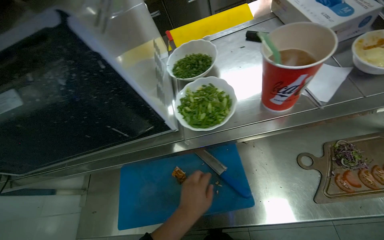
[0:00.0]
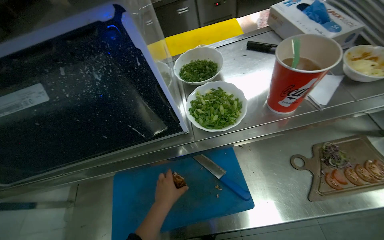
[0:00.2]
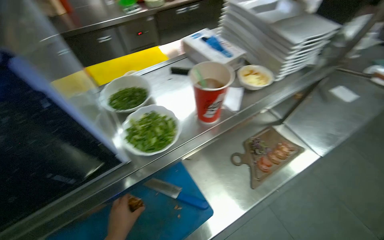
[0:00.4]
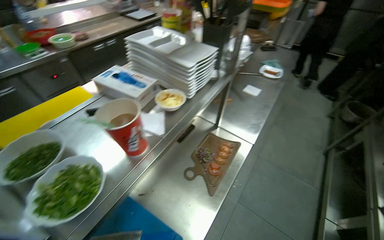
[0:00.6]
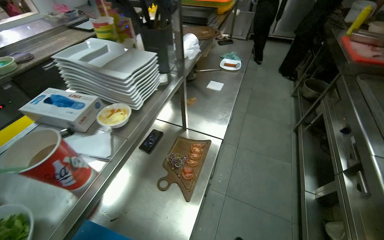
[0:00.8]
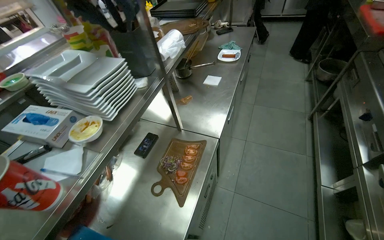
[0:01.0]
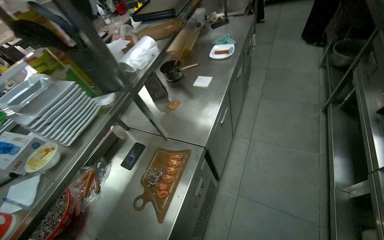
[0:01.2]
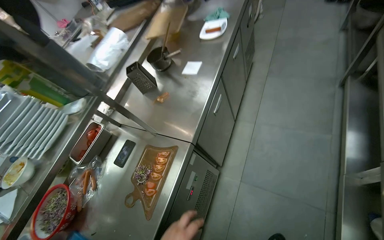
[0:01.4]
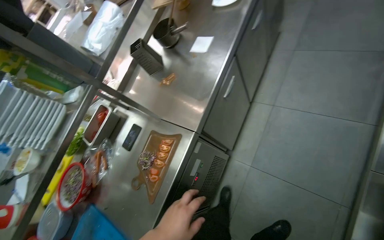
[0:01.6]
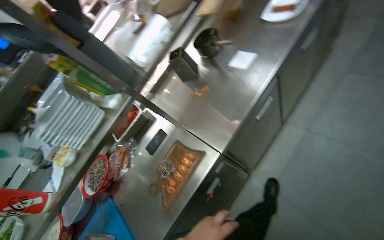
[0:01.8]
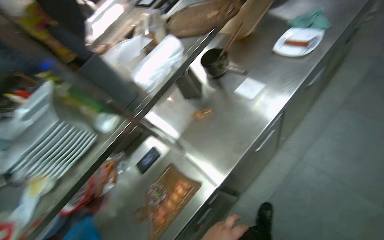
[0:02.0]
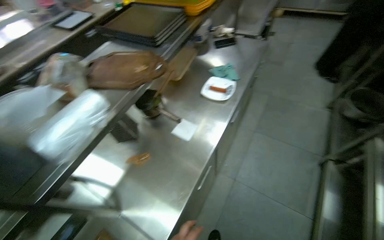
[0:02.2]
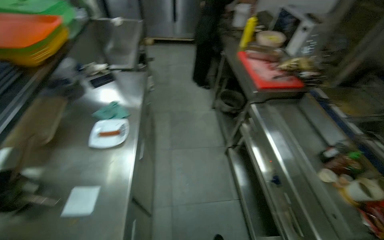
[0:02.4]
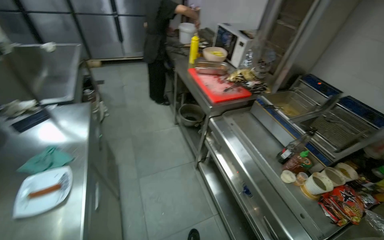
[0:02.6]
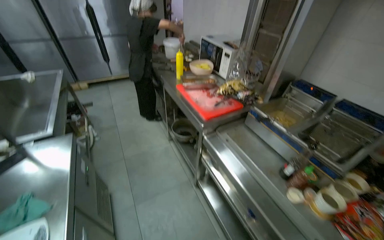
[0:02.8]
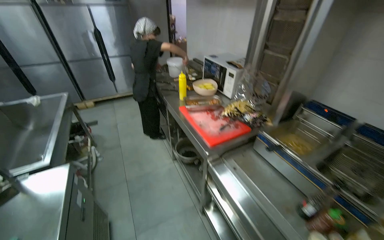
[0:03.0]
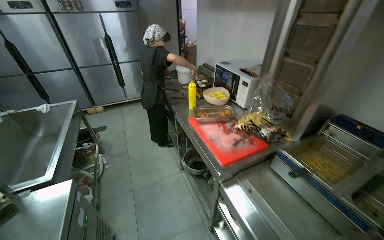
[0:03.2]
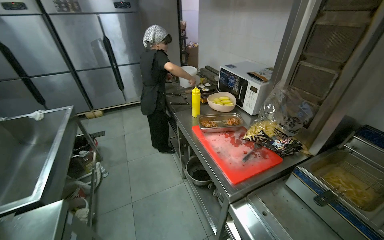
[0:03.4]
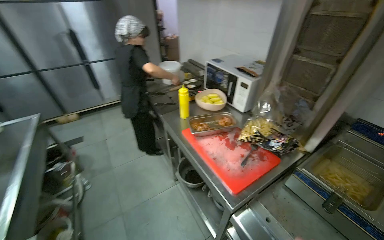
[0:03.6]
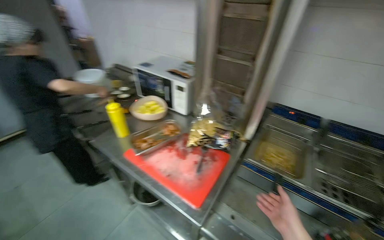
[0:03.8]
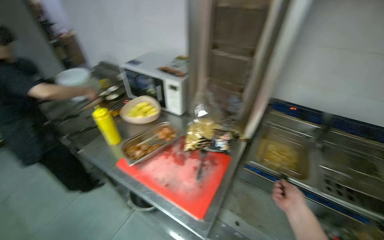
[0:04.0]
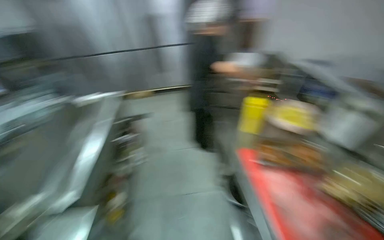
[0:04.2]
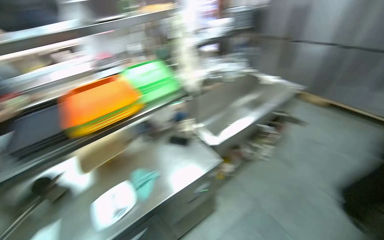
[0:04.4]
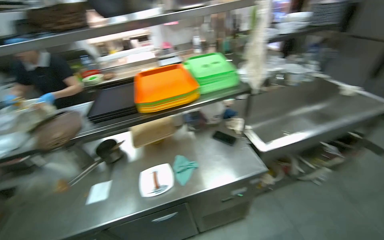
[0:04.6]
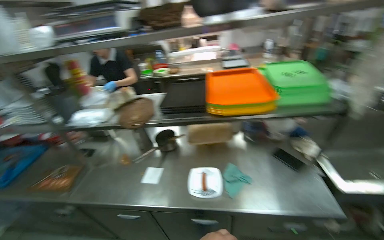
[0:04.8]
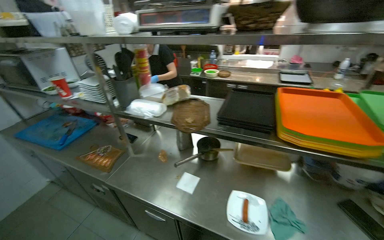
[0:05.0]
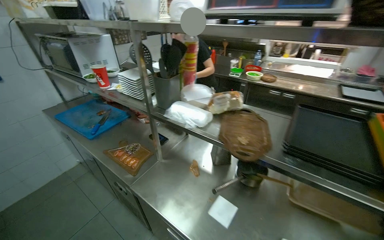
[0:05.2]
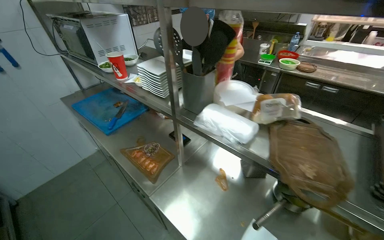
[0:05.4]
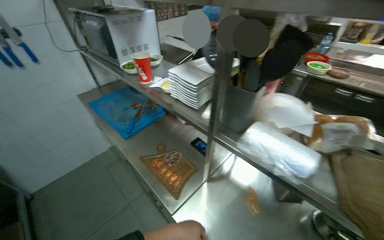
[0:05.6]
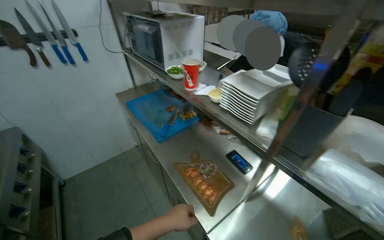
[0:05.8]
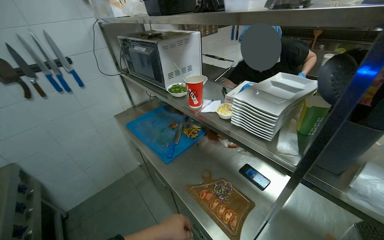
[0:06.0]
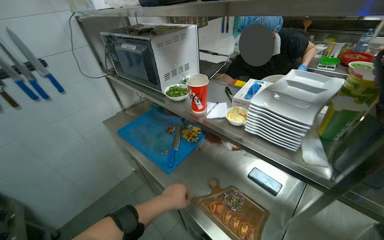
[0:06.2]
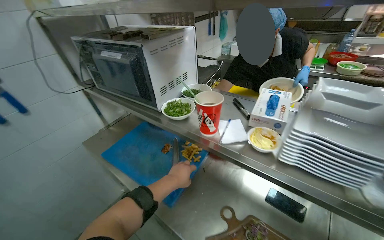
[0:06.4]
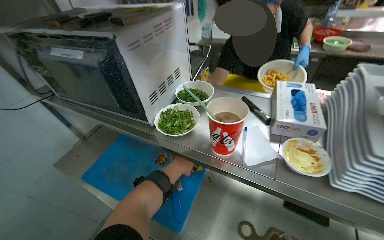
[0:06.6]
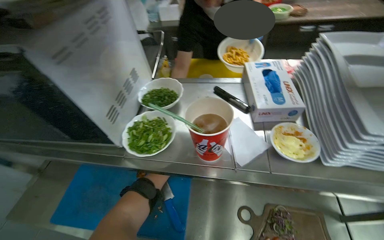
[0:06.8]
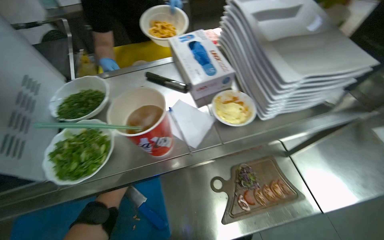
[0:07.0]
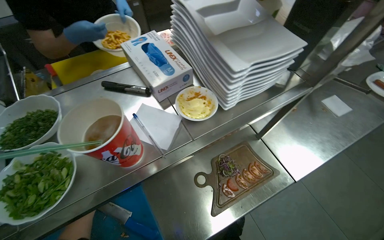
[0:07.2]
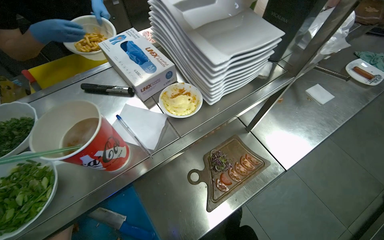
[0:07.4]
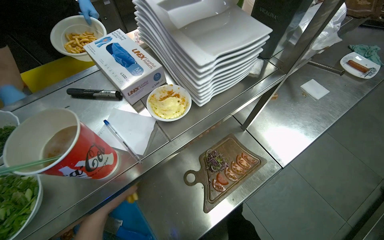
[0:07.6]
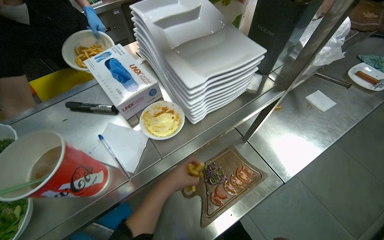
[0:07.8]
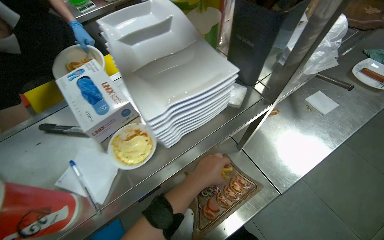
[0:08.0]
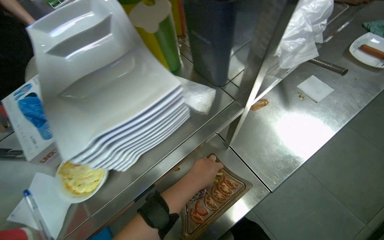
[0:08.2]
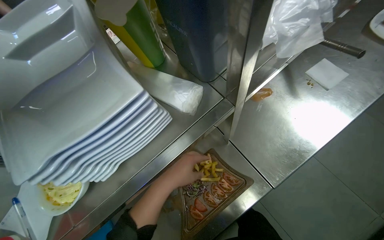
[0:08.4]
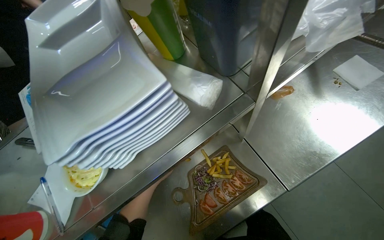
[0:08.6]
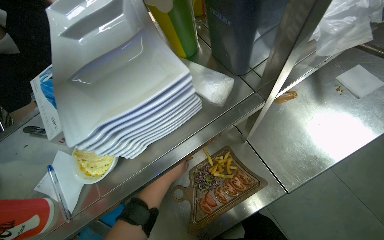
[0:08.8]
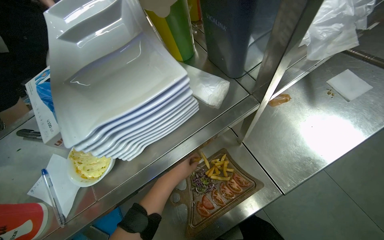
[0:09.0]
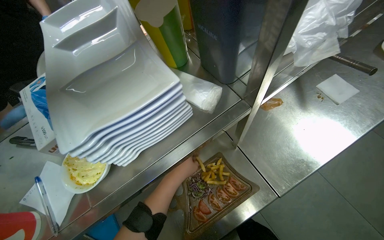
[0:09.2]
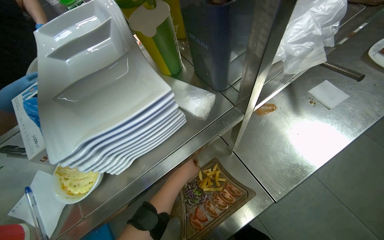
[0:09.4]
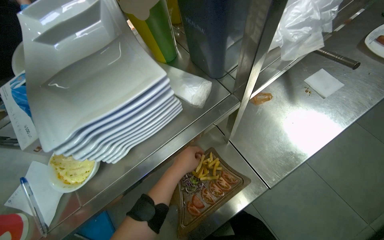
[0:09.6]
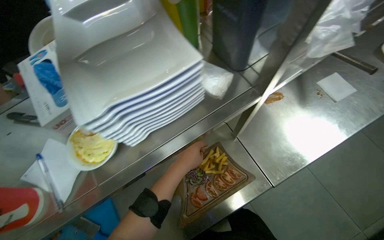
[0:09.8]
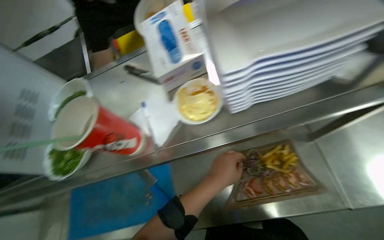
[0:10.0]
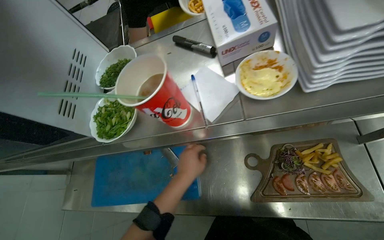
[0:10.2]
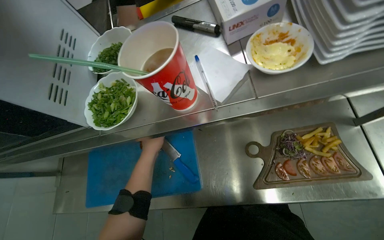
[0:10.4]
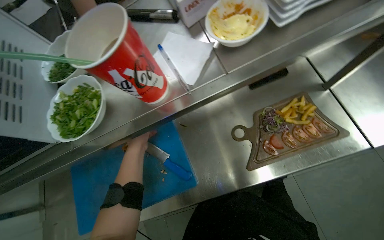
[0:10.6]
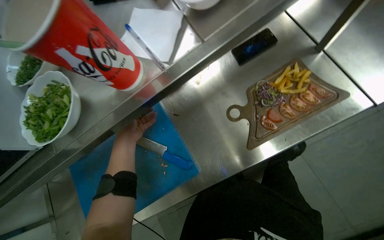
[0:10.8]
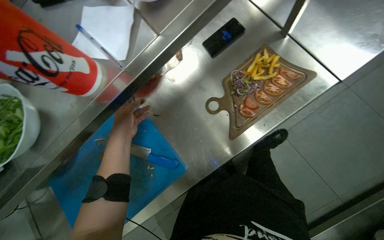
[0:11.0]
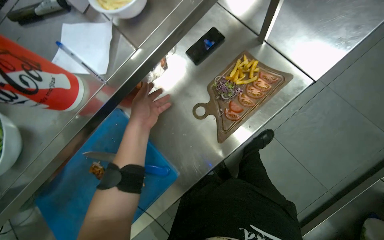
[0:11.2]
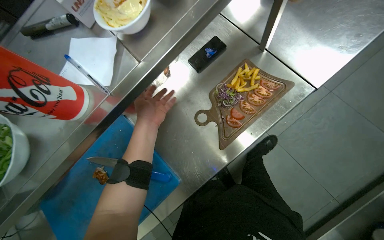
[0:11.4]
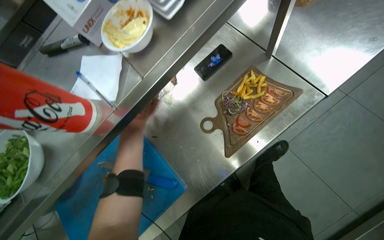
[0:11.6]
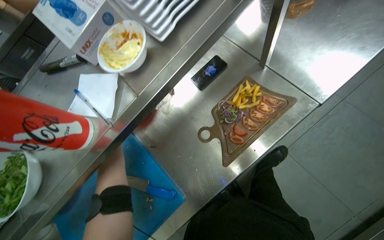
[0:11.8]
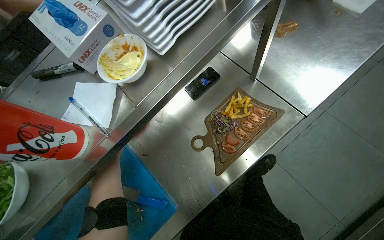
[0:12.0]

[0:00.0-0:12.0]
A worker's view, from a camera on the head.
Job: cooking food.
The whole recording: Cooking vegetables in pan. The worker stirs and adds sauce to vegetables cooking in a pan on the stove.
0:00.0 to 0:01.6: The camera is carried some 70 cm. The head turns to the right by some 60 degrees.
0:01.6 to 0:03.0: The camera is carried some 70 cm. The head rotates approximately 65 degrees to the right. The wearer looks about 25 degrees further upward.
0:03.0 to 0:04.4: The wearer moves roughly 50 cm. The head rotates some 55 degrees to the left.
0:04.4 to 0:06.0: The wearer moves approximately 1 m. The head turns to the left by some 80 degrees.
0:06.0 to 0:07.6: The head travels about 50 cm. The head turns to the right by roughly 85 degrees. The view tilts some 20 degrees downward.
0:09.0 to 0:10.4: The head turns to the left by about 25 degrees.
0:10.4 to 0:12.0: The scene turns some 35 degrees counterclockwise in the picture.

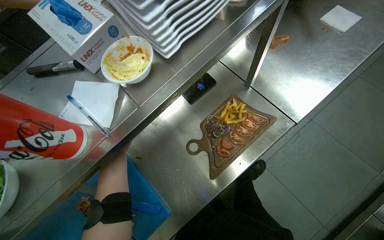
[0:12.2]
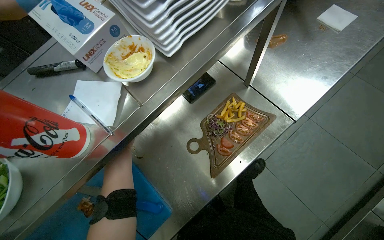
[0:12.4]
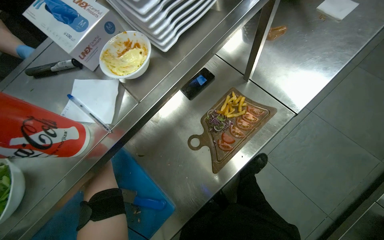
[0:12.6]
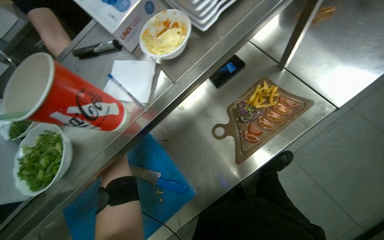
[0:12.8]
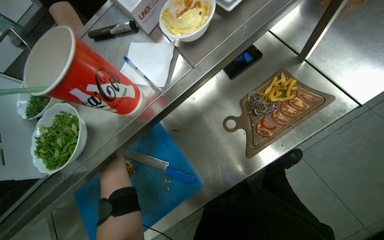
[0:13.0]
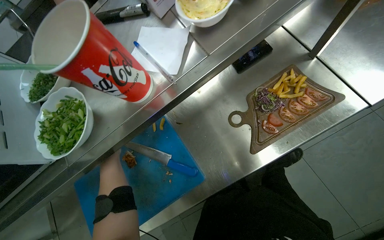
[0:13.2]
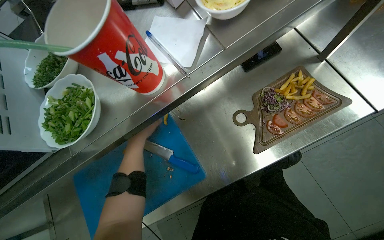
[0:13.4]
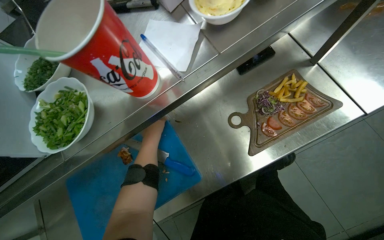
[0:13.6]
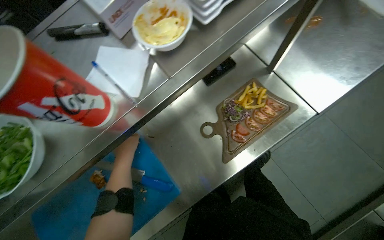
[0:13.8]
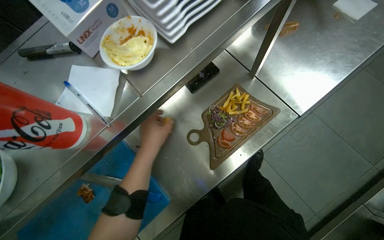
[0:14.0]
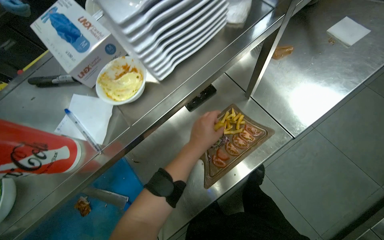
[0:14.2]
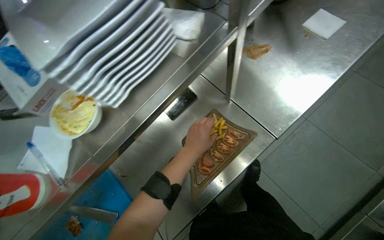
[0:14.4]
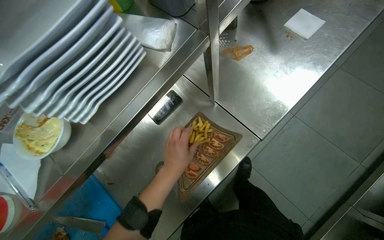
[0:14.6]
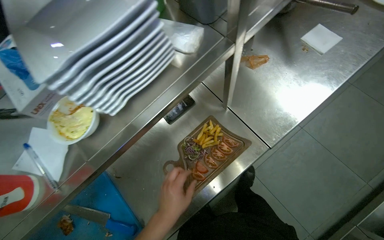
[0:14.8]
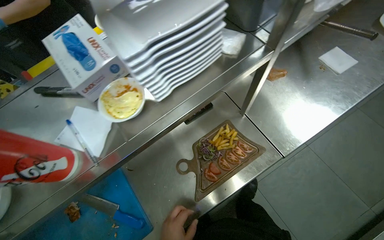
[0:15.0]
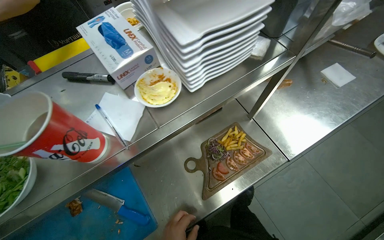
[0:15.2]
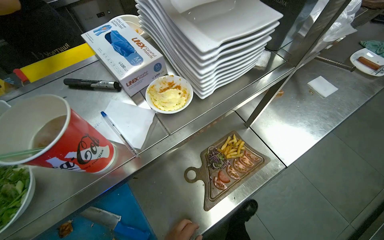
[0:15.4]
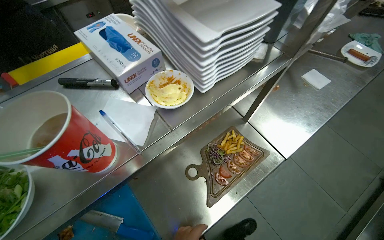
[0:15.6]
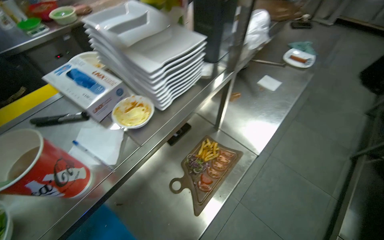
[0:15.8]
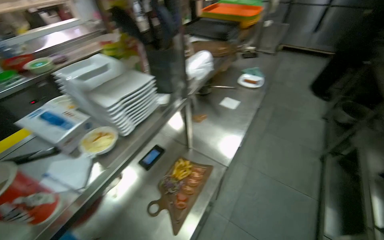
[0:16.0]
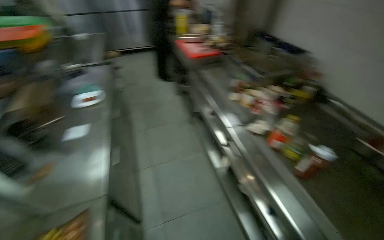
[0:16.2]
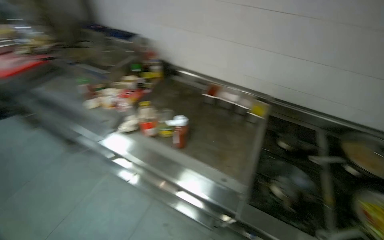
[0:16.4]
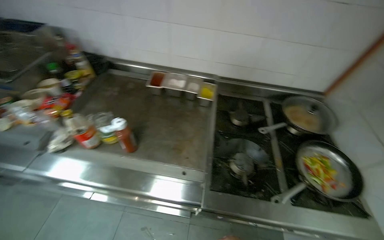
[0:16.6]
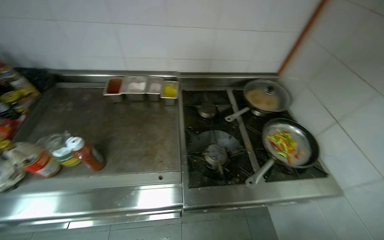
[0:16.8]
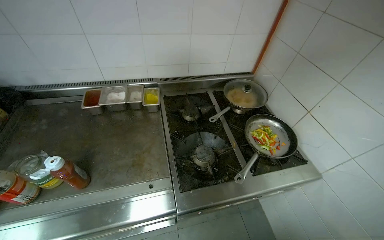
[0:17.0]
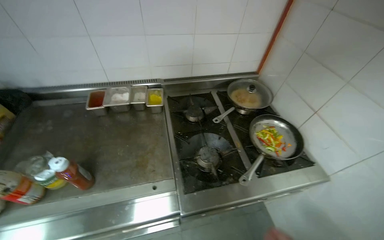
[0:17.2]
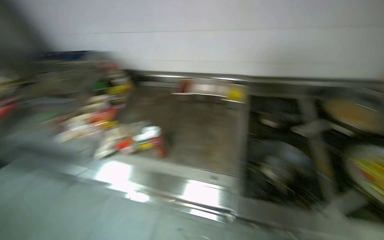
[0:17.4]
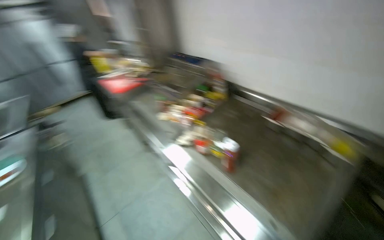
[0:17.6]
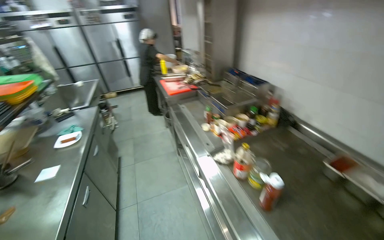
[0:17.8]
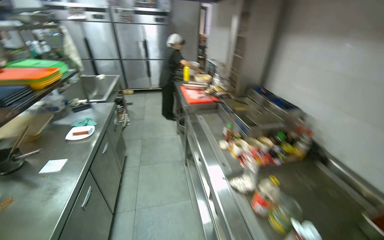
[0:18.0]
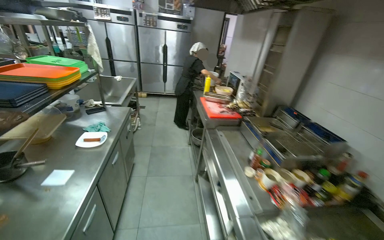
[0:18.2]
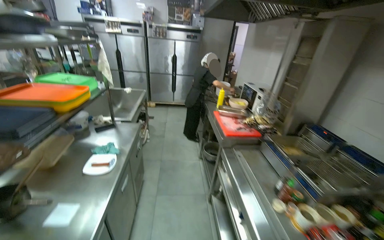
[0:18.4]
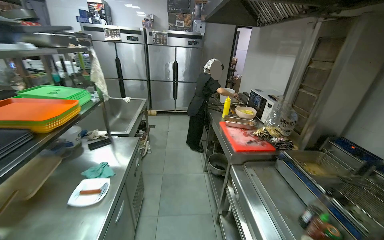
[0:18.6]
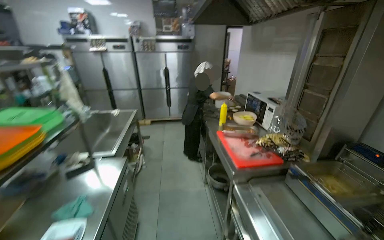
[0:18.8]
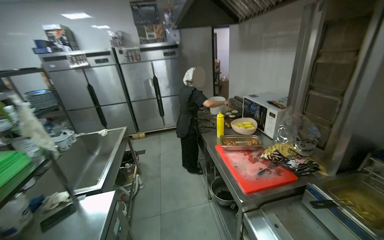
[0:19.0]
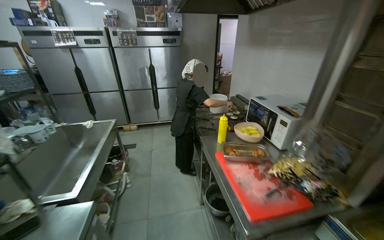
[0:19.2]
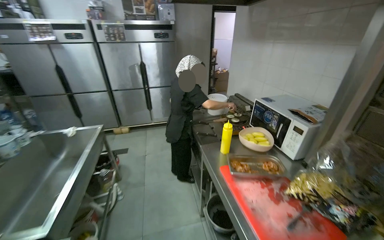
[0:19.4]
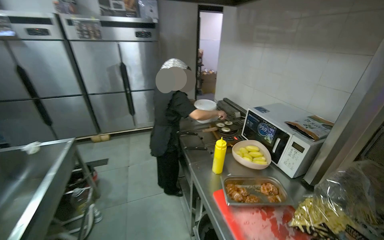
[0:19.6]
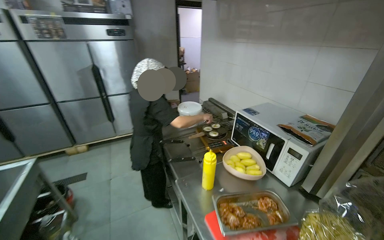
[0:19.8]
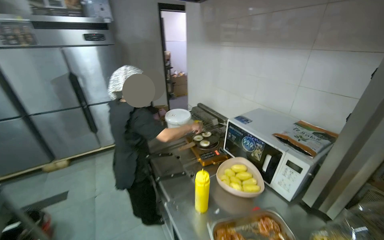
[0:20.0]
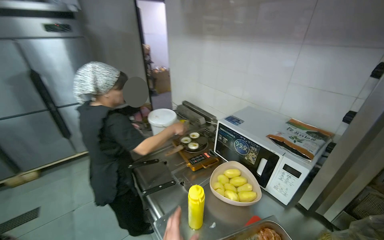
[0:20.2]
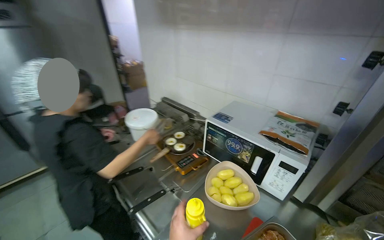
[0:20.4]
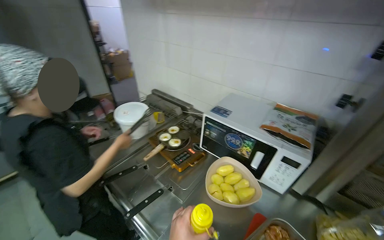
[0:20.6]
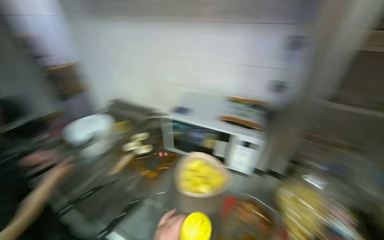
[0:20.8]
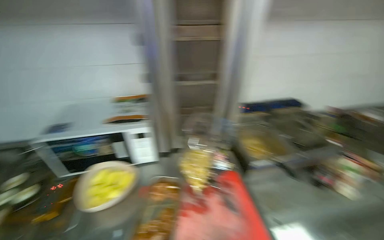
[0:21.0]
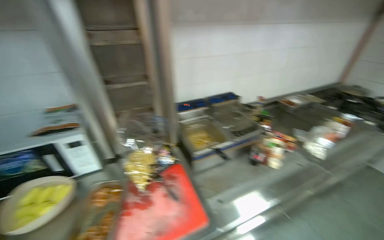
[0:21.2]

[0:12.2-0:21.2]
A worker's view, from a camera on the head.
Job: cooking food.
The whole recording: Cooking vegetables in pan. The worker stirs and adds sauce to vegetables cooking in a pan on the stove.
0:15.2 to 0:16.6: The wearer moves some 80 cm. The wearer's head swings roughly 140 degrees to the right. The camera pitches upward, by approximately 15 degrees.
0:18.2 to 0:19.8: The camera is carried about 1.5 m. The head turns to the right by about 20 degrees.
0:19.8 to 0:21.2: The head rotates about 90 degrees to the right.
